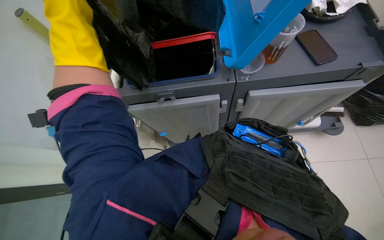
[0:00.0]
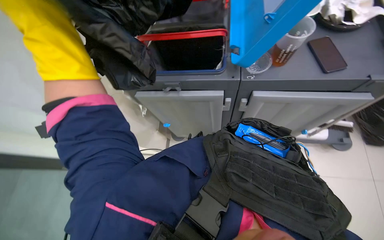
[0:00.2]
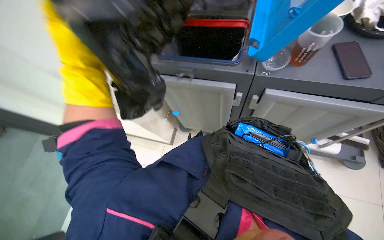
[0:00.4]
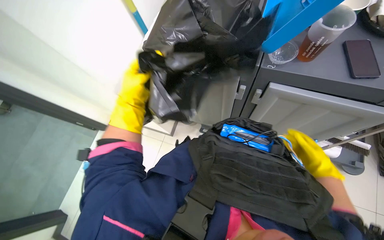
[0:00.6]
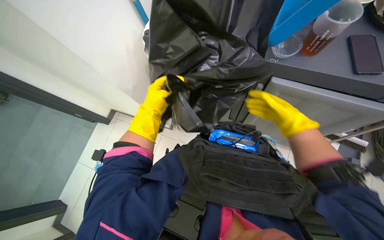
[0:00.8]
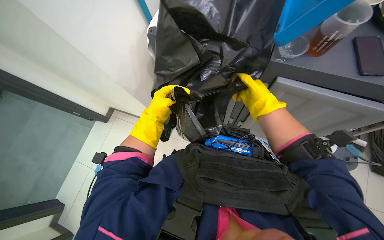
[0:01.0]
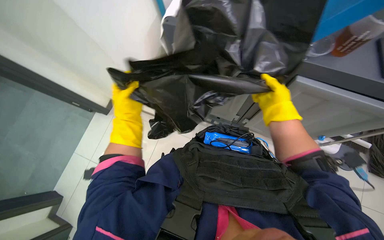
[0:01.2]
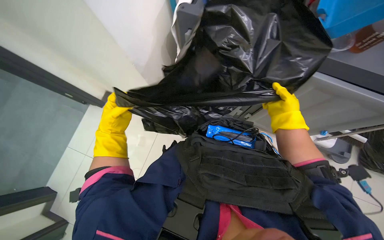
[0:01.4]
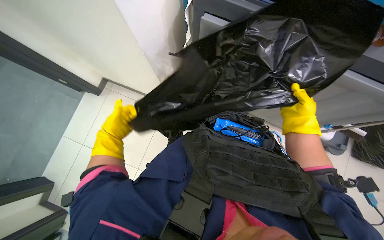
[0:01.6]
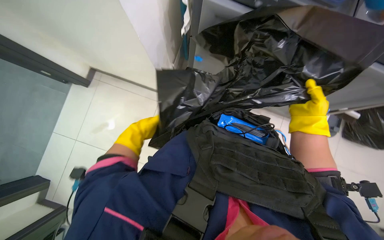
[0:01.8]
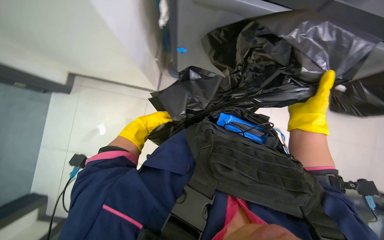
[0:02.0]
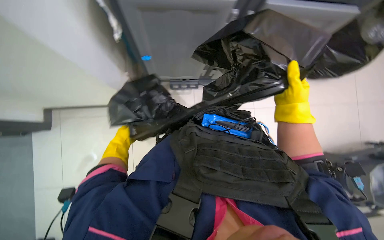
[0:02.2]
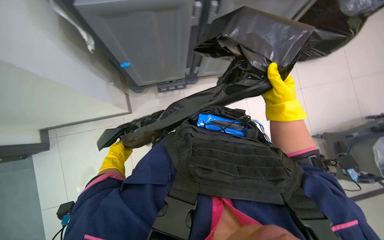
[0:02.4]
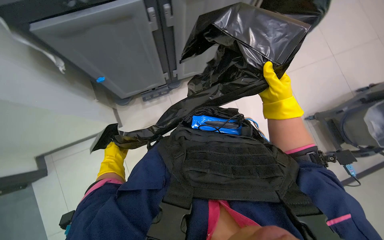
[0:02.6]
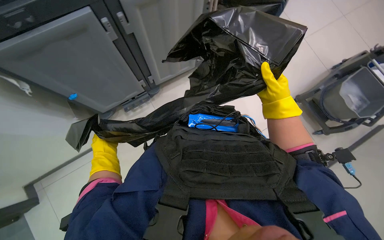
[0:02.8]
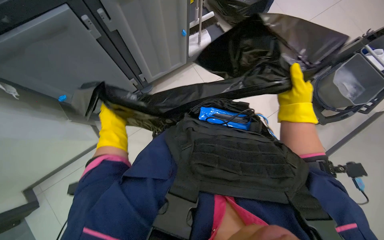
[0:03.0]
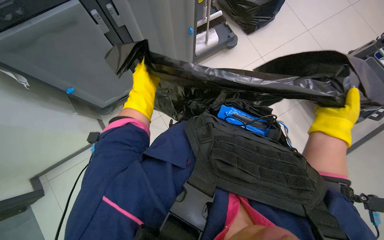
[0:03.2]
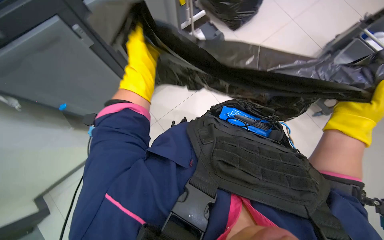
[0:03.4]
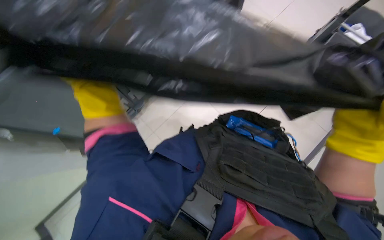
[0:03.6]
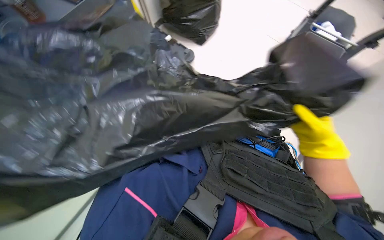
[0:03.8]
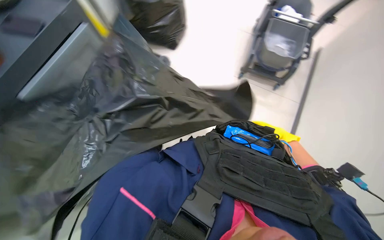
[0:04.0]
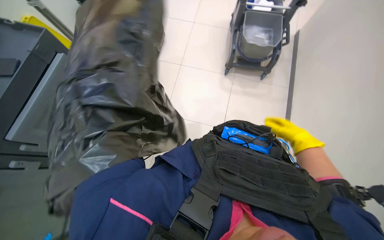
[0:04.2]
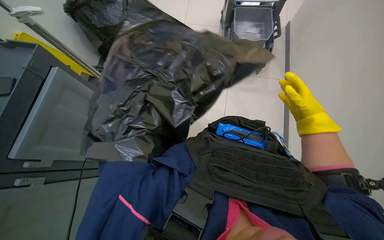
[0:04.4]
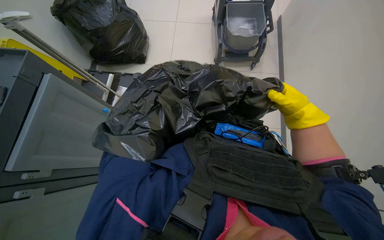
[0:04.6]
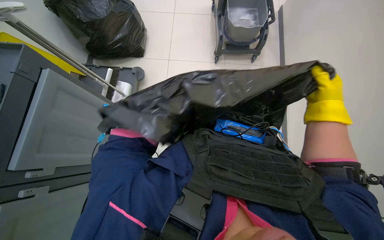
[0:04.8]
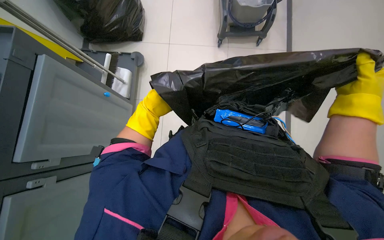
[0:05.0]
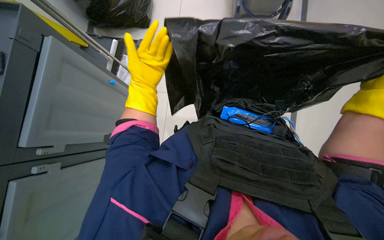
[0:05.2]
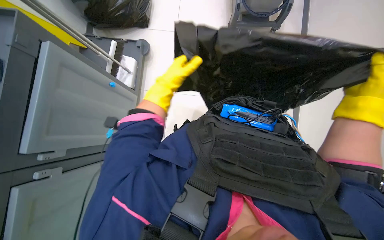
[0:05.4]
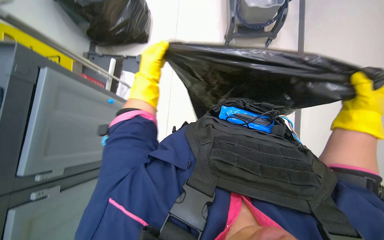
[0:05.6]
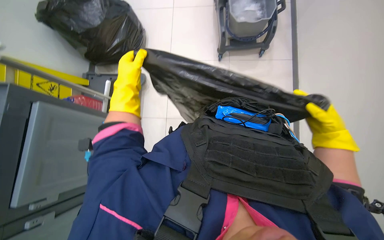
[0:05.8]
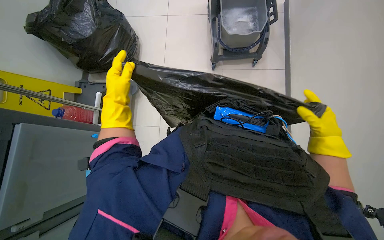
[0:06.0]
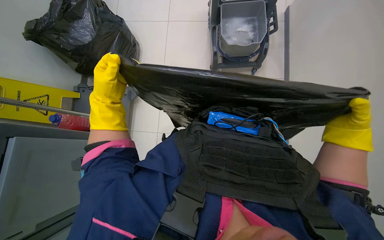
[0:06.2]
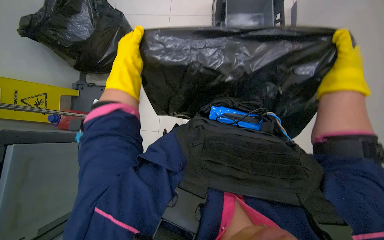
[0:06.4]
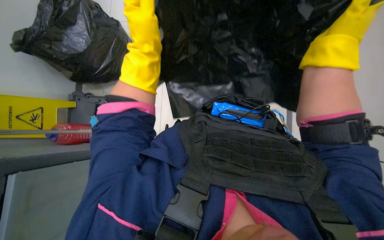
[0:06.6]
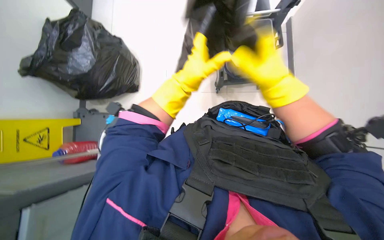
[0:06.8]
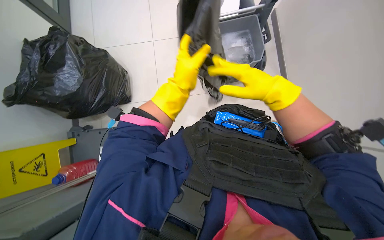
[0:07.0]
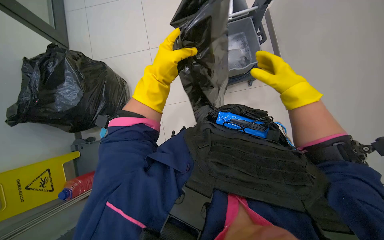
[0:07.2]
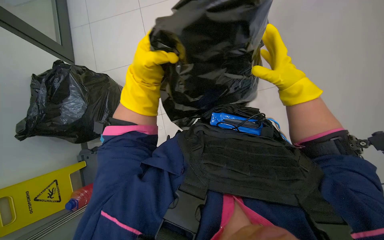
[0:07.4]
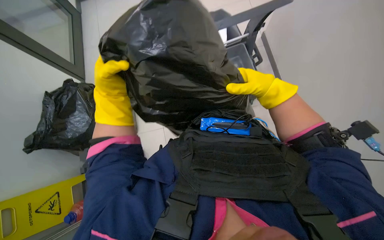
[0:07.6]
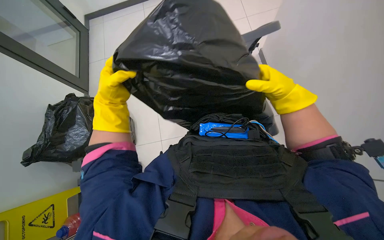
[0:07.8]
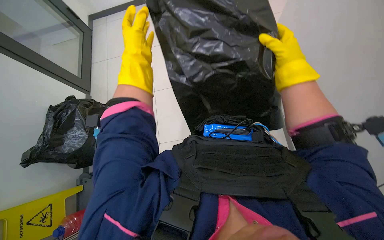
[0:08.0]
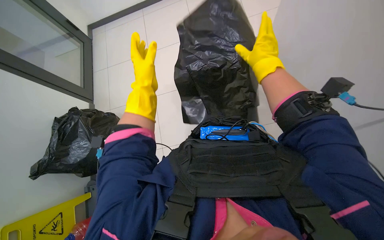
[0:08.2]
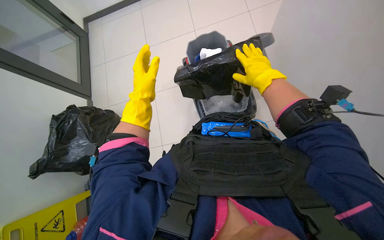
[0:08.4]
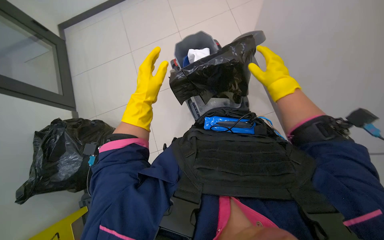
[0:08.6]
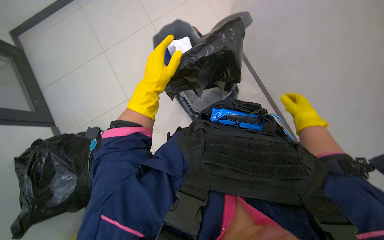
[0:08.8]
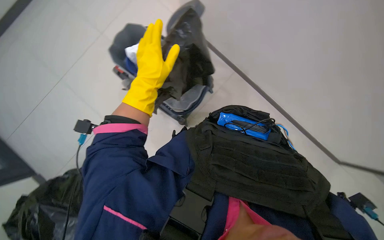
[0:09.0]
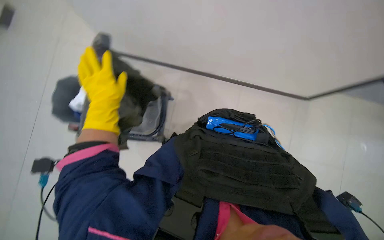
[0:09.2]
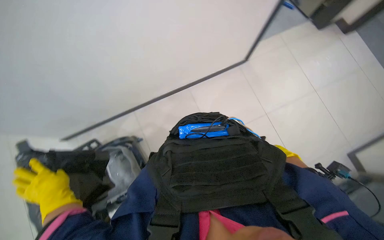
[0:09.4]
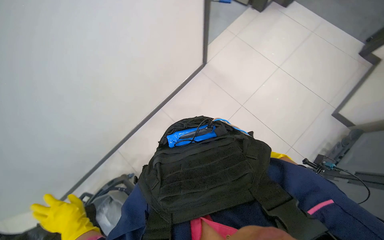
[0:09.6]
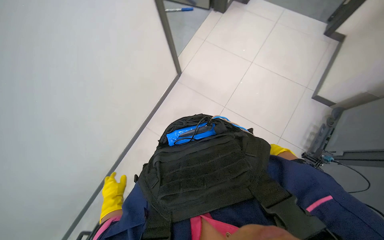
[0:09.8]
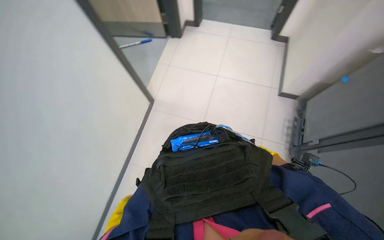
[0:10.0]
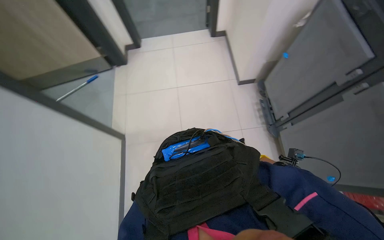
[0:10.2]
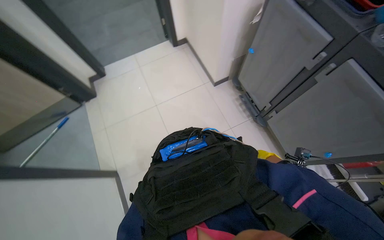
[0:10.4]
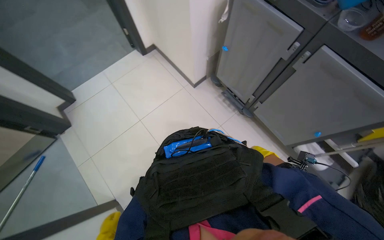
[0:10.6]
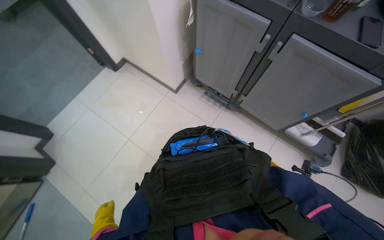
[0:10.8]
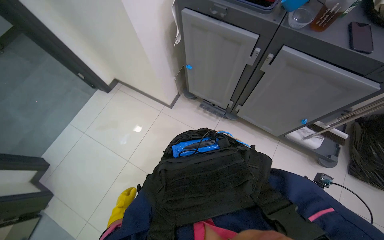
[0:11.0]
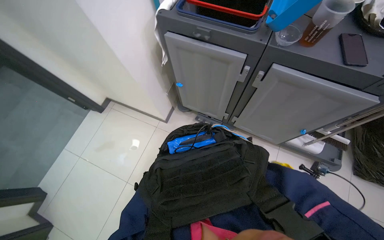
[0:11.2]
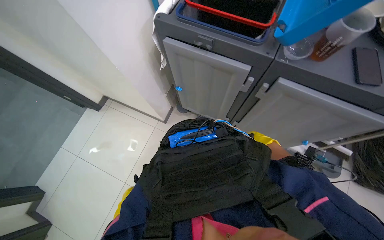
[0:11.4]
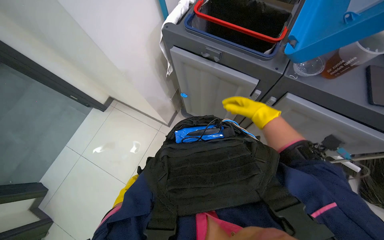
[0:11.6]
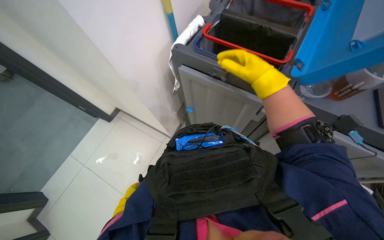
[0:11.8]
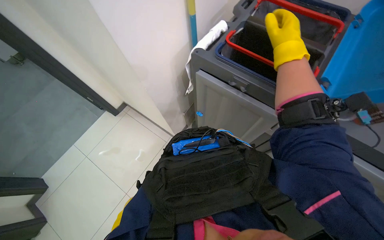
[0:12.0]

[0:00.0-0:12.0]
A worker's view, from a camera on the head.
Job: managing trash.
The whole recording: Replacing trash bags in bins. The worker pulls out new trash bags from the cart and places them into various bins.
0:00.0 to 0:01.6: The head rotates approximately 35 degrees to the left. The left hand shifts approximately 50 cm down the picture and farther from the camera.
0:01.6 to 0:03.0: The left hand travels to the right and back again, some 5 cm each way.
0:03.0 to 0:04.4: The right hand moves roughly 10 cm nearer to the camera and comes back.
0:06.0 to 0:07.6: The view tilts about 15 degrees upward. The left hand travels nearer to the camera by roughly 10 cm, and reaches about 20 cm to the right, then returns. The right hand goes roughly 15 cm to the left and up the picture.
0:07.6 to 0:09.0: Everything in view rotates some 30 degrees counterclockwise.
0:09.0 to 0:10.4: The wearer looks some 50 degrees further to the right. The view tilts approximately 15 degrees upward.
0:10.4 to 0:12.0: The camera is carried approximately 50 cm. The scene turns some 30 degrees counterclockwise in the picture.

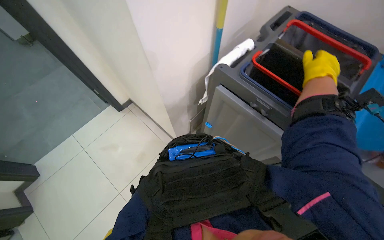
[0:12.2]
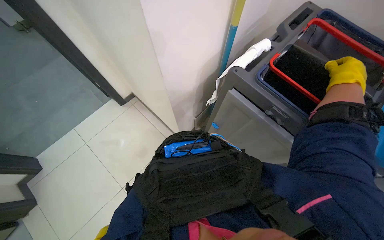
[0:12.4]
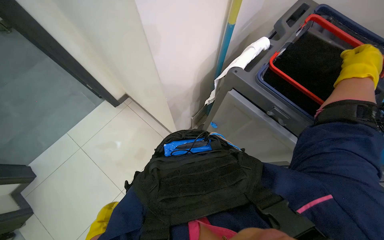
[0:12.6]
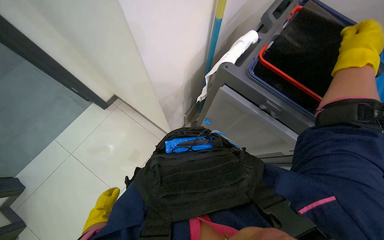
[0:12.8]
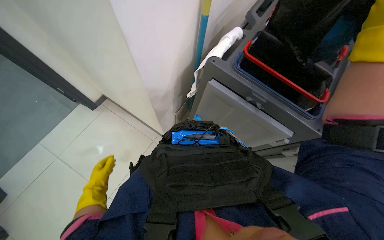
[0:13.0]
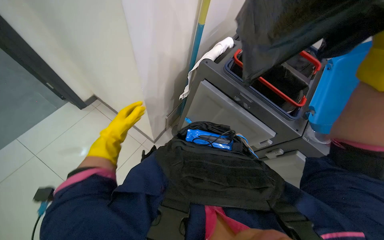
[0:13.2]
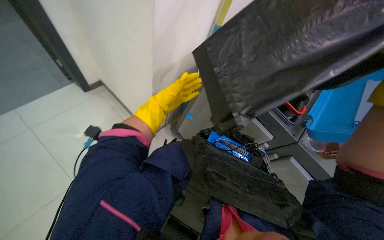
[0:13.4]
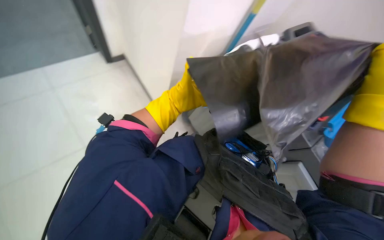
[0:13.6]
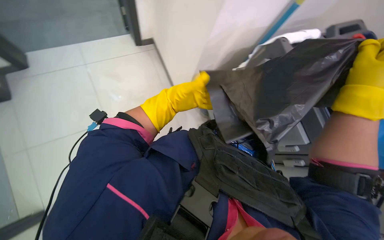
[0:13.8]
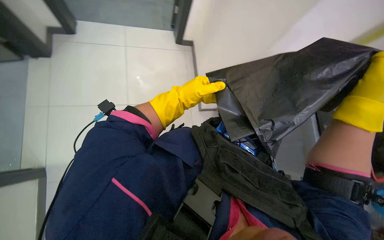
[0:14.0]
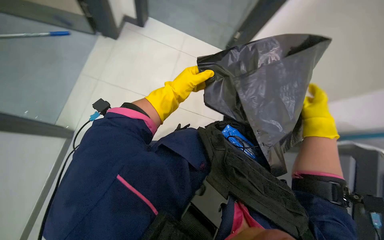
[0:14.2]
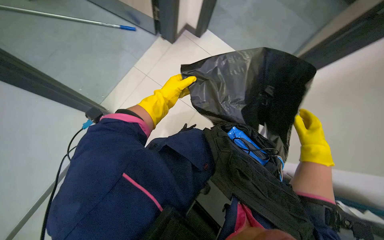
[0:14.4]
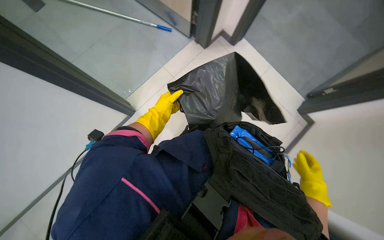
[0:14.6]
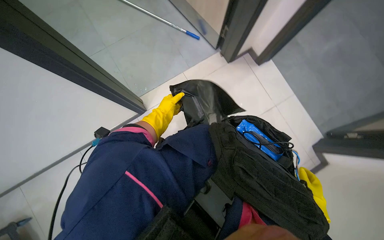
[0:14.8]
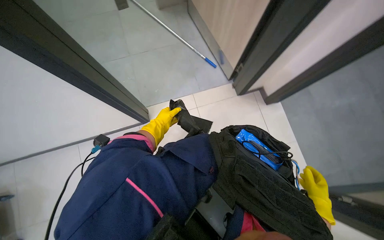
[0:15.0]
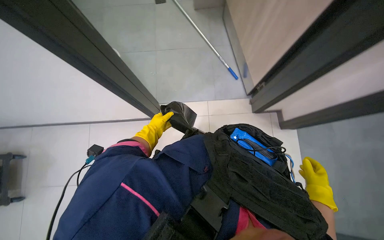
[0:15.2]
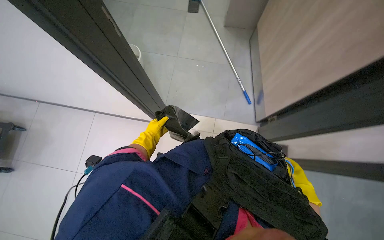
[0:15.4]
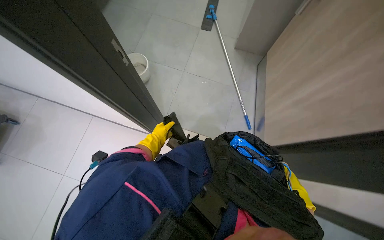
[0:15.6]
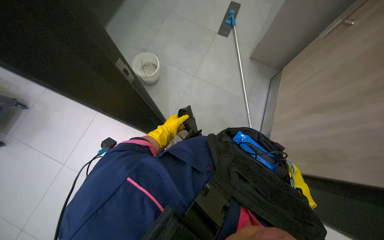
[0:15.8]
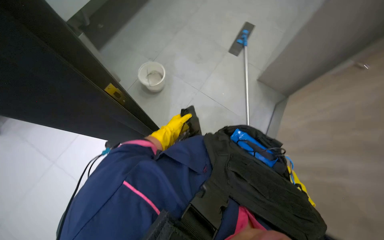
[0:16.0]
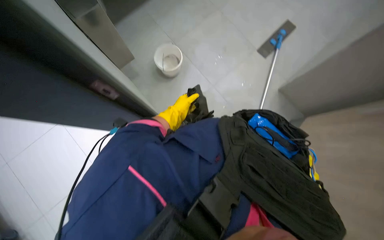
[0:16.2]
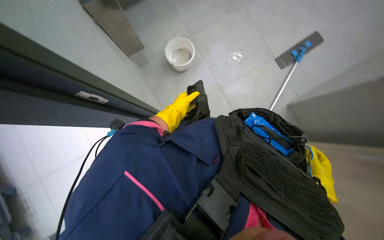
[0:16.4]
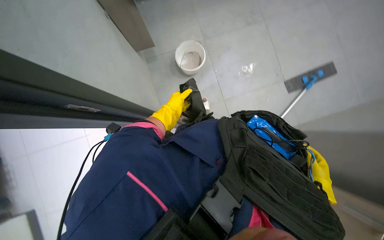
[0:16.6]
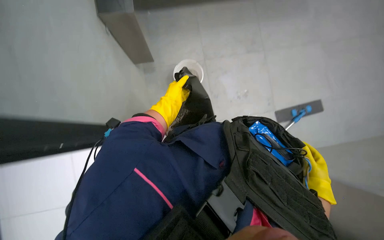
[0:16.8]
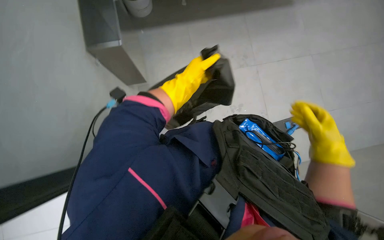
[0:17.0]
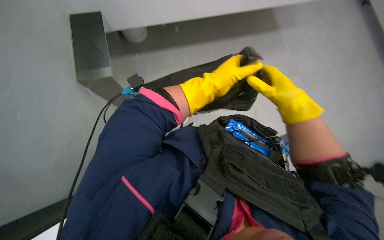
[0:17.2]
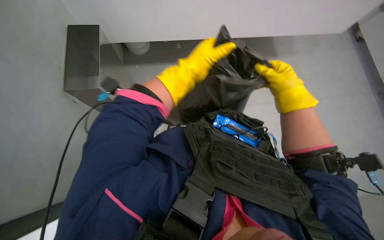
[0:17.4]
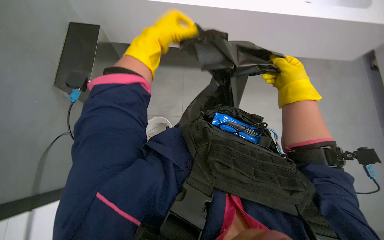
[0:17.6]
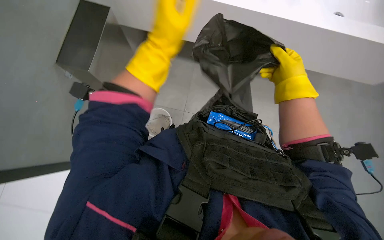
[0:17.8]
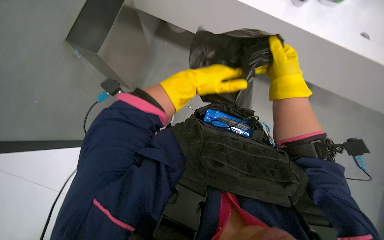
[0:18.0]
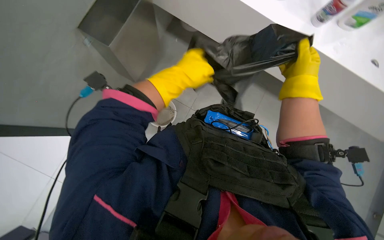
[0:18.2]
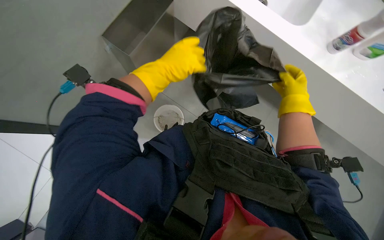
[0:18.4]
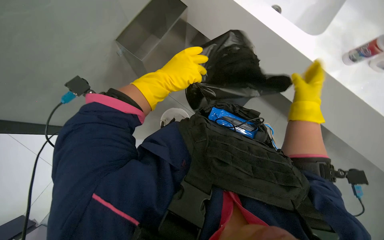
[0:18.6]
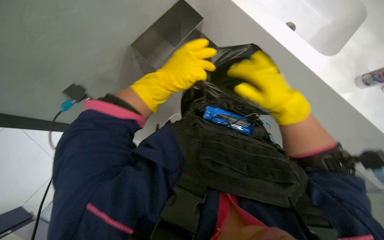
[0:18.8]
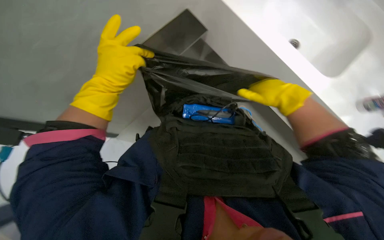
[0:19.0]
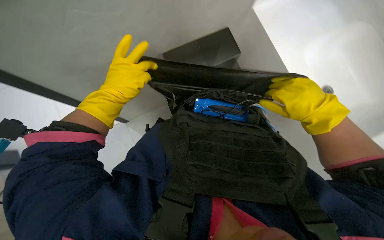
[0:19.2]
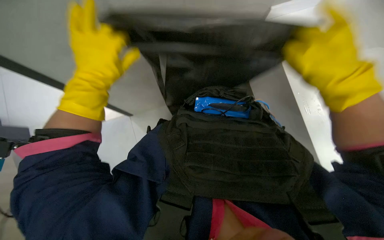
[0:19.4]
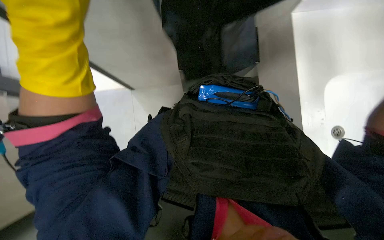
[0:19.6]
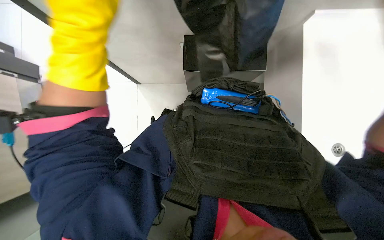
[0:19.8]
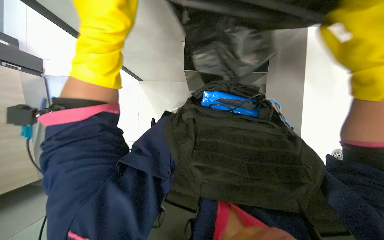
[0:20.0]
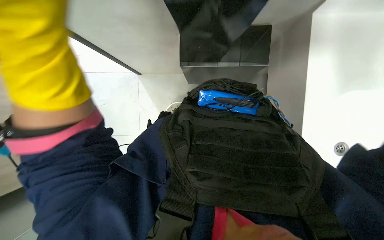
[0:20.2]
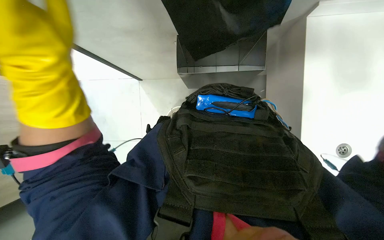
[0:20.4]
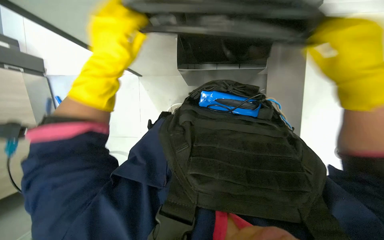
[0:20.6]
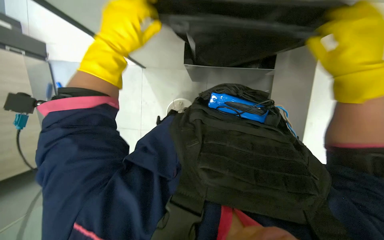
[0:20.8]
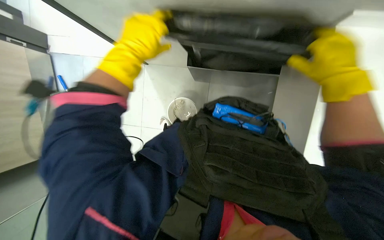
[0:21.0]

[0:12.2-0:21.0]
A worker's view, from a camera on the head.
Job: managing trash.
The whole recording: Replacing trash bags in bins. The worker pulls out new trash bags from the cart and places them into various bins.
0:13.6 to 0:15.2: The left hand travels to the left, farther from the camera and down the picture by about 20 cm.
0:15.2 to 0:16.6: The right hand moves some 10 cm nearer to the camera and comes back.
0:18.0 to 0:19.6: The view tilts roughly 15 degrees downward. The left hand moves to the left and nearer to the camera, some 30 cm.
0:19.6 to 0:21.0: The left hand travels farther from the camera by approximately 10 cm.
